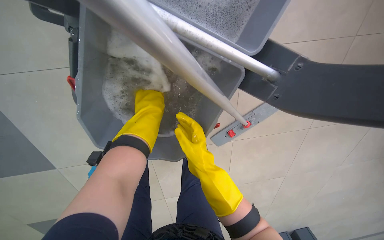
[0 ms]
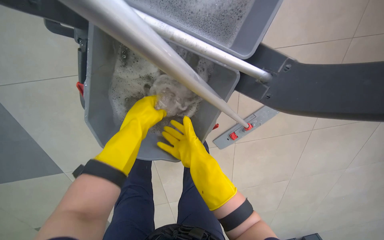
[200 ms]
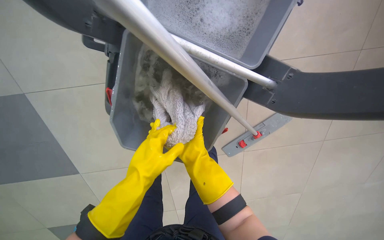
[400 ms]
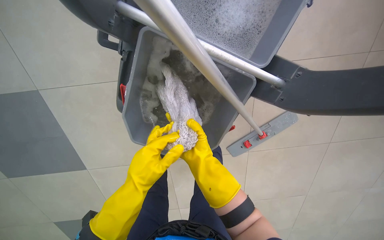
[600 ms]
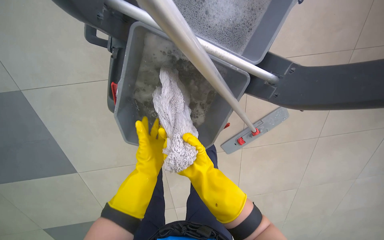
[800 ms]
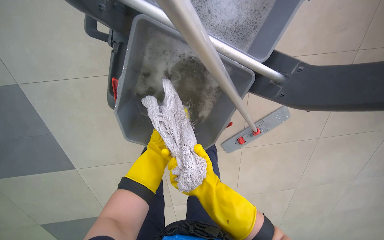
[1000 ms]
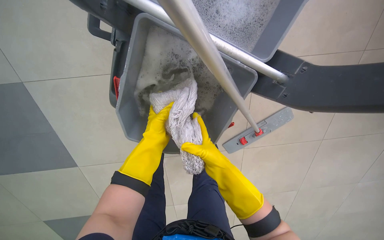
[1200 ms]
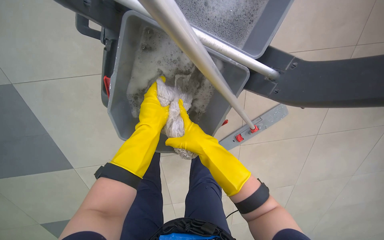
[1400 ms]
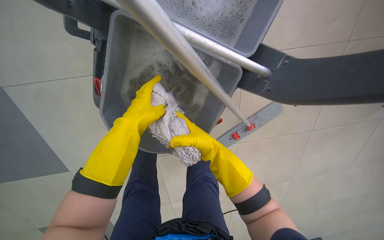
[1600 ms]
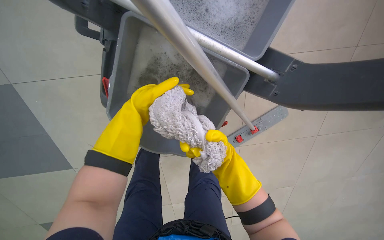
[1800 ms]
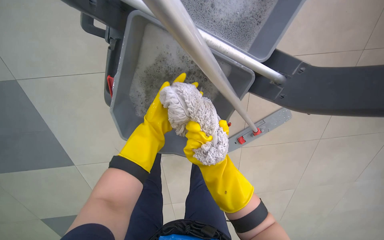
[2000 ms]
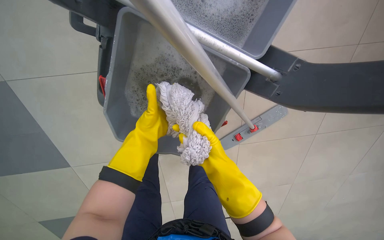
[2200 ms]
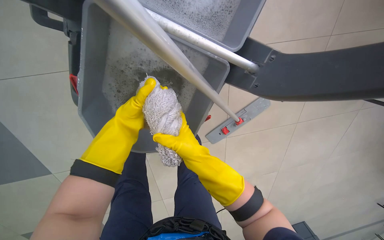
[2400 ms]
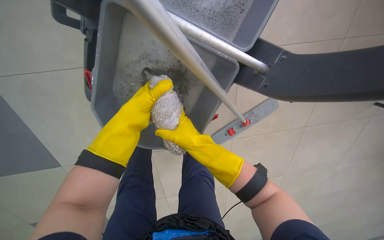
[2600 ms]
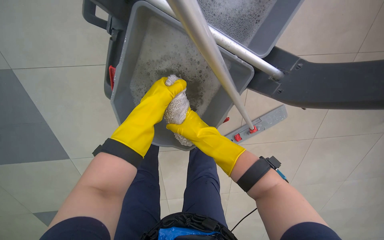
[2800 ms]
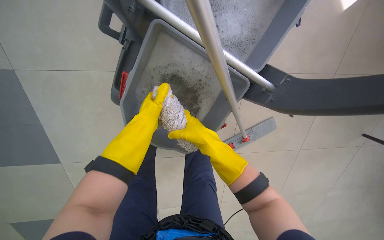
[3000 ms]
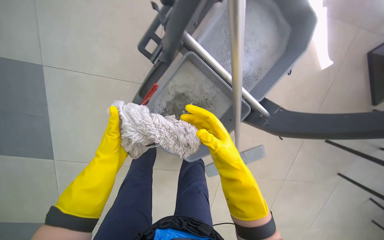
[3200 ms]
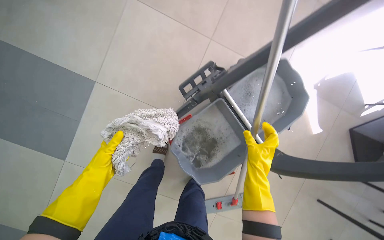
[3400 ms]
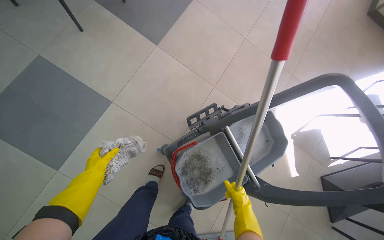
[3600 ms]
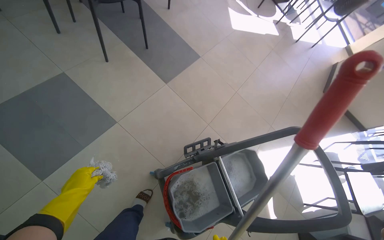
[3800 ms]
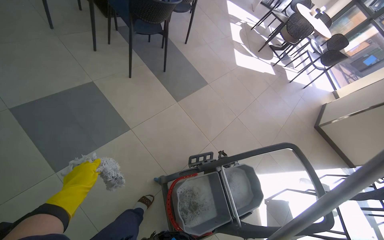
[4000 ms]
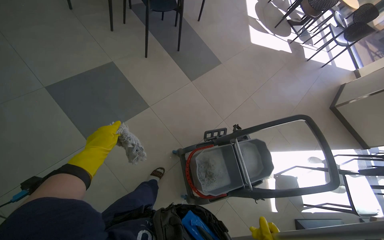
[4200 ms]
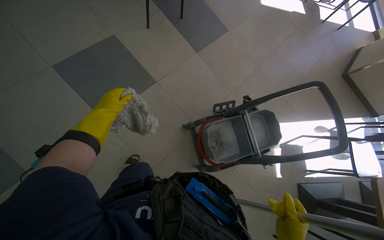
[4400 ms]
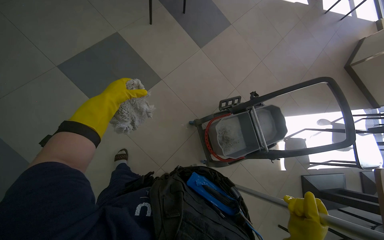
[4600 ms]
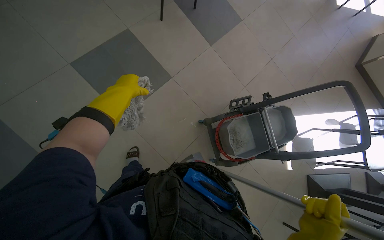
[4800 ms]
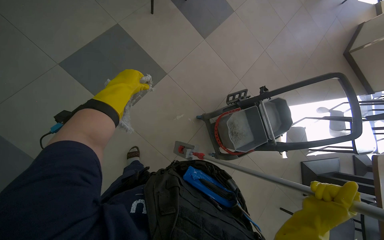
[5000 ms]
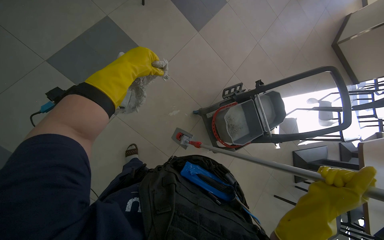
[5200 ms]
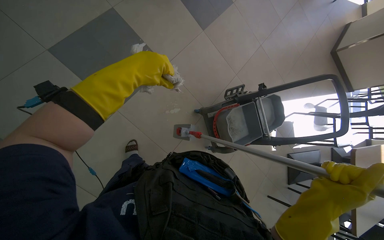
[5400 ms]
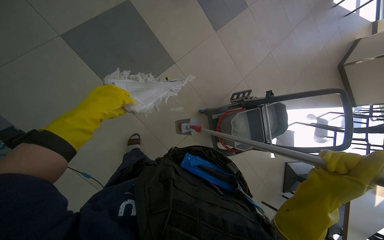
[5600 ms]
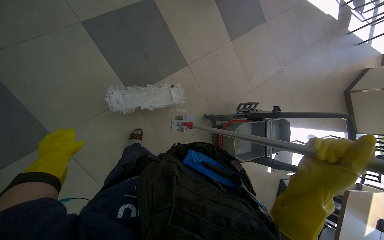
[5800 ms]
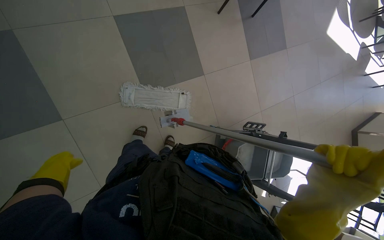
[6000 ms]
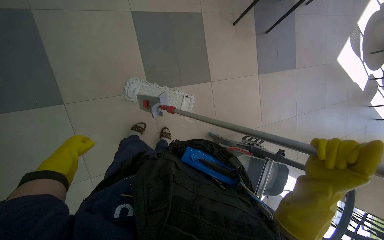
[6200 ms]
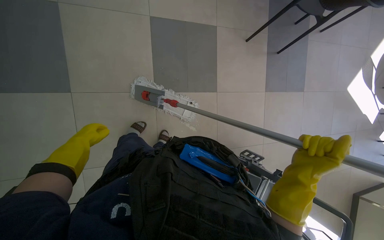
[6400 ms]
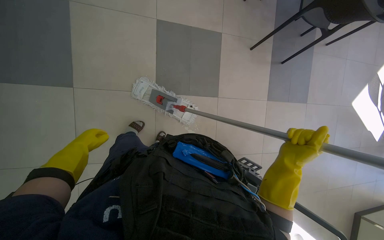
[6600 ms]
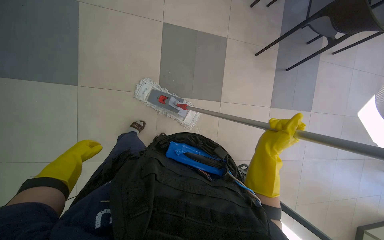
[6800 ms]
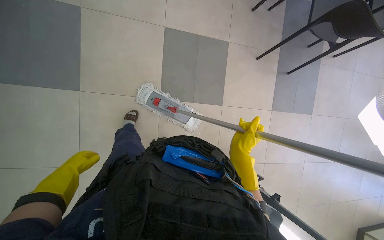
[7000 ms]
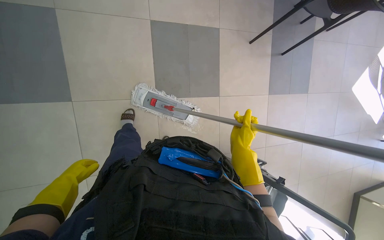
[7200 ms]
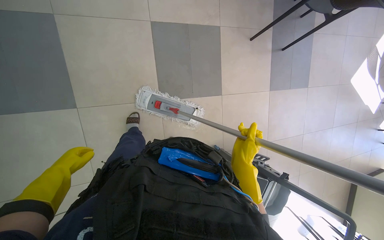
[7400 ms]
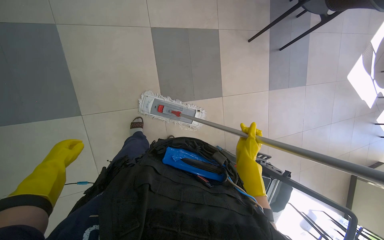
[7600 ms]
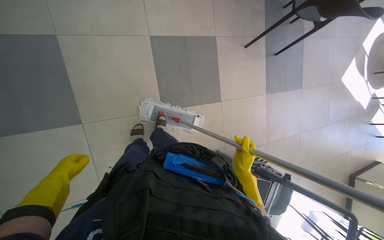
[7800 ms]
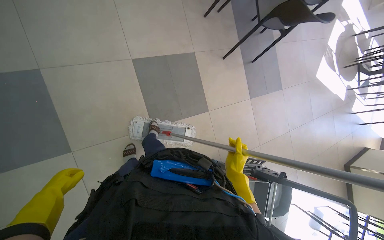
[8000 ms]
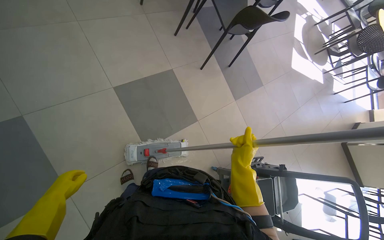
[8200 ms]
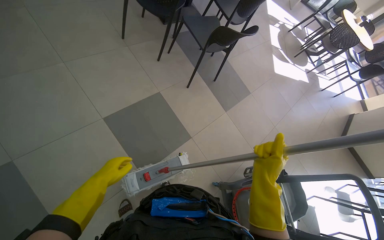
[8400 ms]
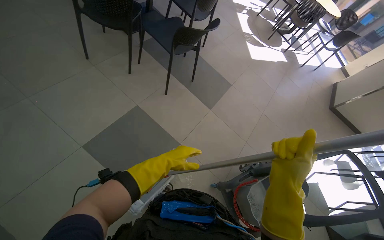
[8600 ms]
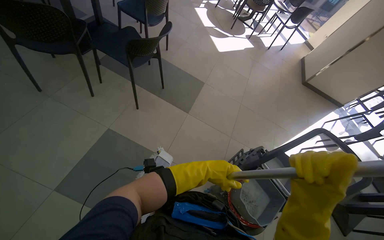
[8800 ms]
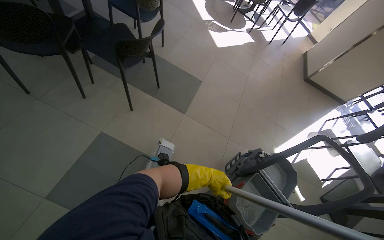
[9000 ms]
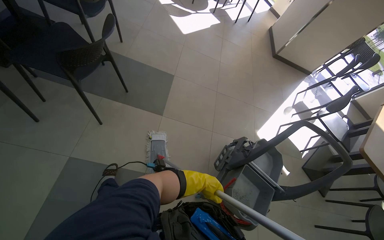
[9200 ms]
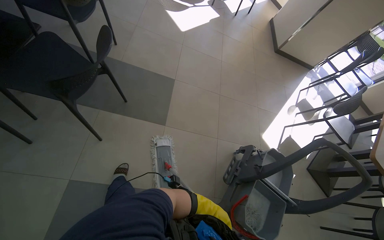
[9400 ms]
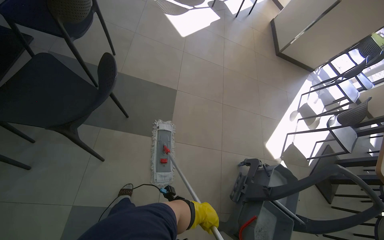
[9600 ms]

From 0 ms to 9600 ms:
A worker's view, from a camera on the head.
Job: preparing cleaning supplies.
The whole recording: Managing cleaning equipment and items. The worker removes the mop head from the handle and wrings it out in the bucket.
From 0 ms to 1600 ms: The left hand shifts some 20 cm nearer to the camera, and reaches approximately 20 cm down the picture, then returns.
From 1600 ms to 3200 ms: The view tips upward by roughly 10 degrees. The right hand shifts approximately 20 cm nearer to the camera. The left hand moves down the picture and to the left, some 20 cm.
From 3200 ms to 4800 ms: The camera is carried some 1 m. The view tilts about 35 degrees upward. The scene turns roughly 35 degrees clockwise in the picture.
From 4800 ms to 6400 ms: Everything in view rotates about 40 degrees clockwise.
From 6400 ms to 8000 ms: The left hand goes about 15 cm nearer to the camera. The right hand moves farther from the camera, about 20 cm.
From 8000 ms to 9600 ms: The camera travels about 90 cm. The head turns to the right by approximately 65 degrees.

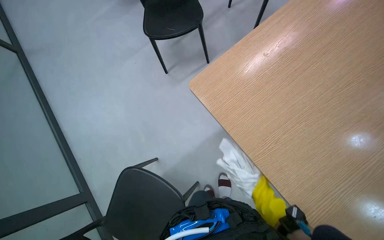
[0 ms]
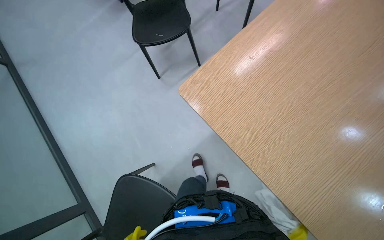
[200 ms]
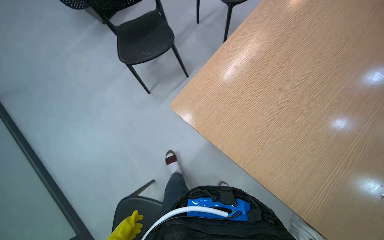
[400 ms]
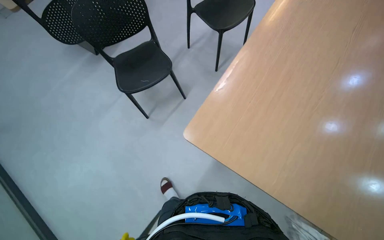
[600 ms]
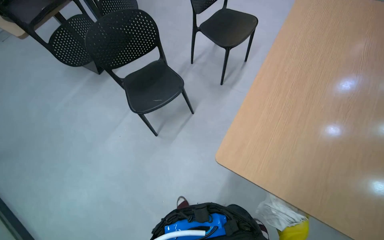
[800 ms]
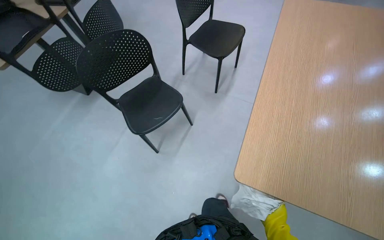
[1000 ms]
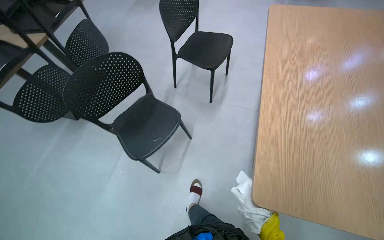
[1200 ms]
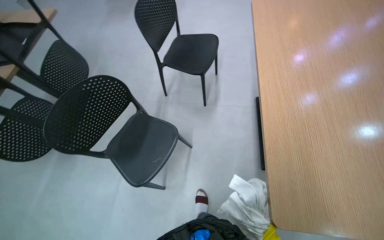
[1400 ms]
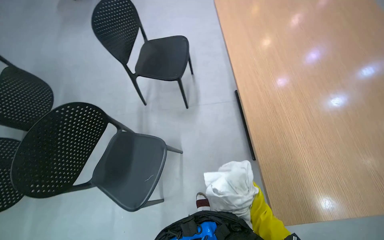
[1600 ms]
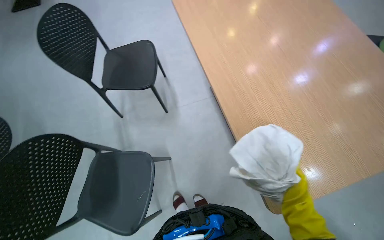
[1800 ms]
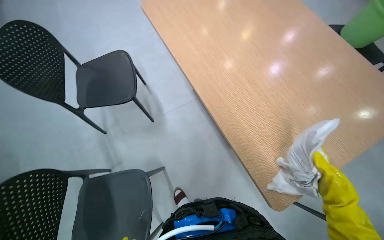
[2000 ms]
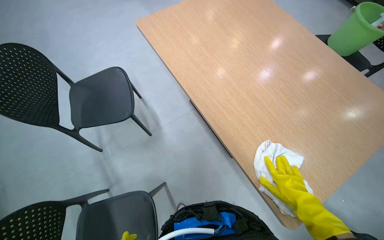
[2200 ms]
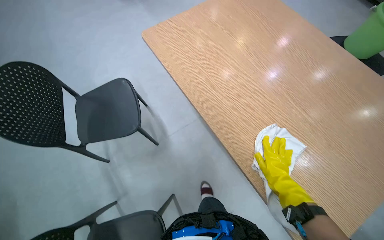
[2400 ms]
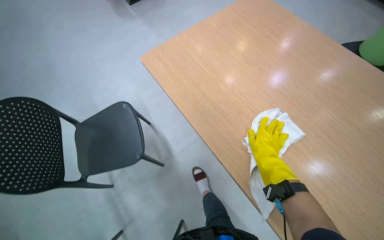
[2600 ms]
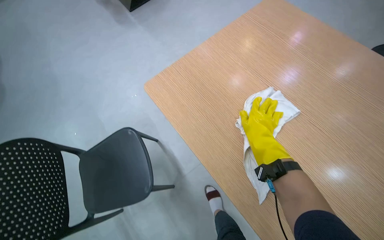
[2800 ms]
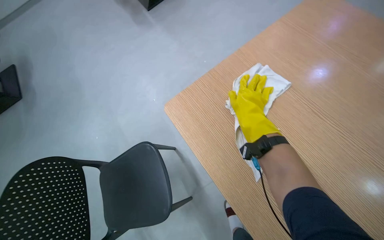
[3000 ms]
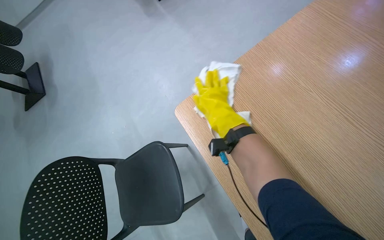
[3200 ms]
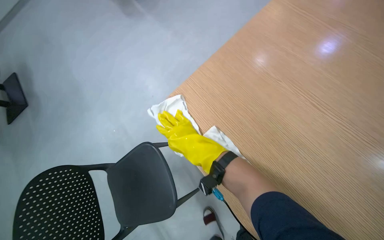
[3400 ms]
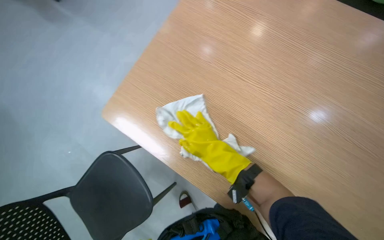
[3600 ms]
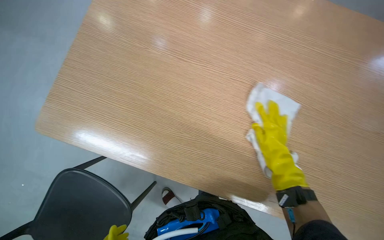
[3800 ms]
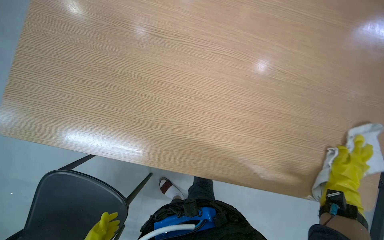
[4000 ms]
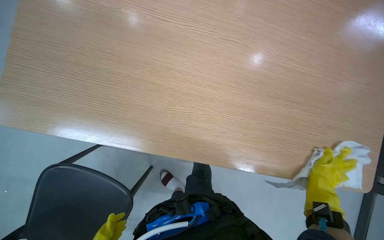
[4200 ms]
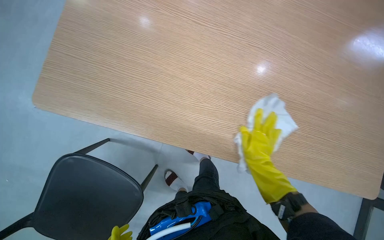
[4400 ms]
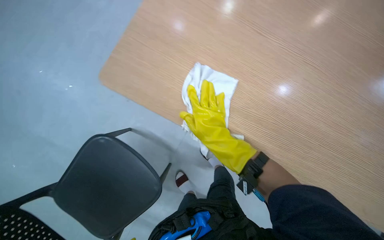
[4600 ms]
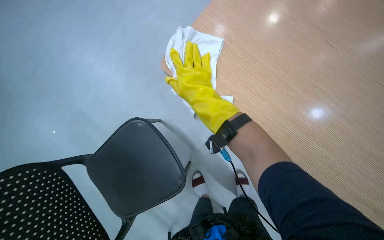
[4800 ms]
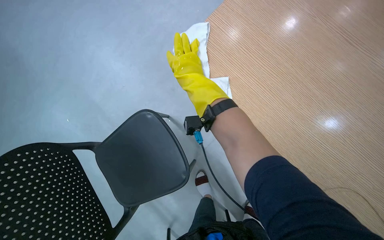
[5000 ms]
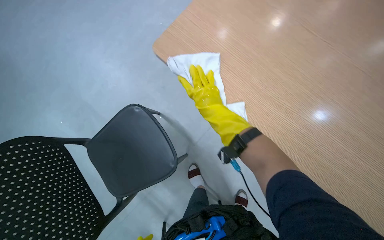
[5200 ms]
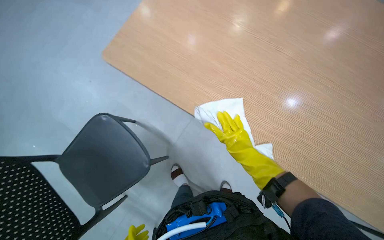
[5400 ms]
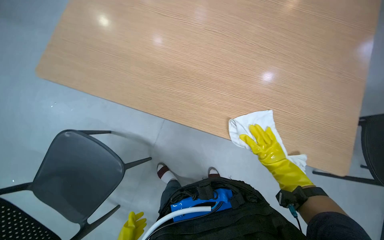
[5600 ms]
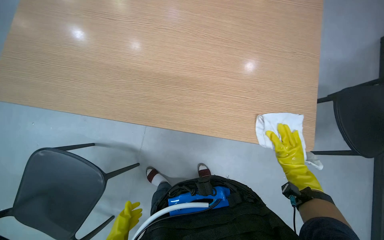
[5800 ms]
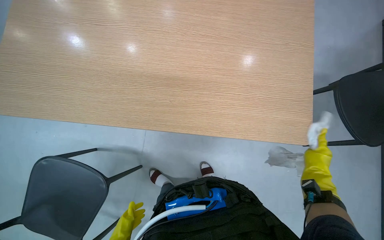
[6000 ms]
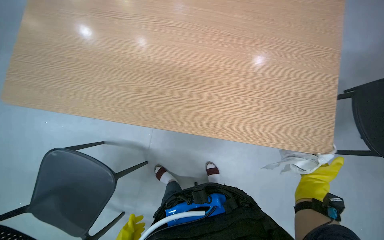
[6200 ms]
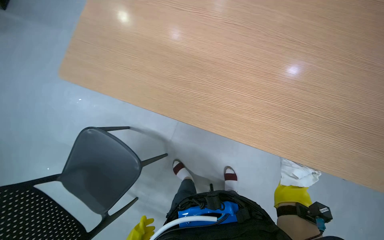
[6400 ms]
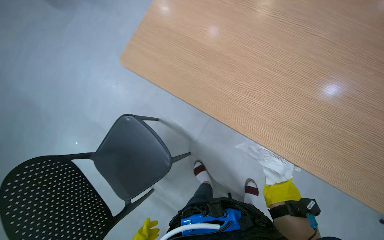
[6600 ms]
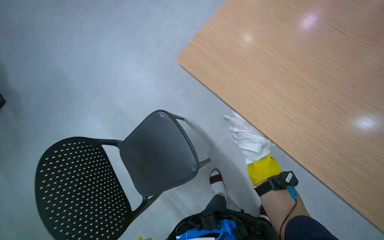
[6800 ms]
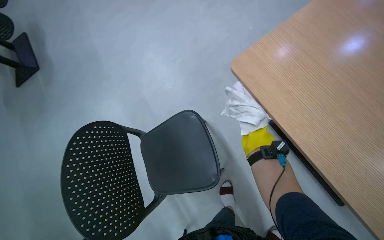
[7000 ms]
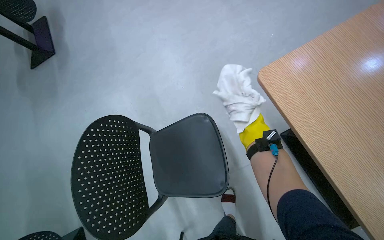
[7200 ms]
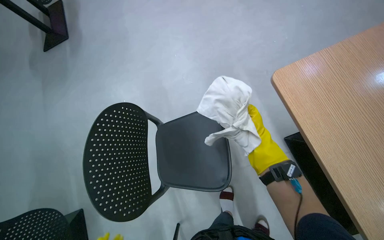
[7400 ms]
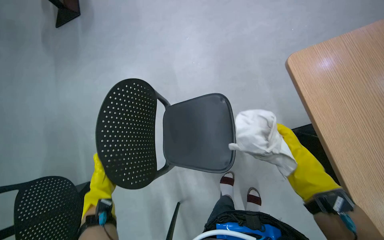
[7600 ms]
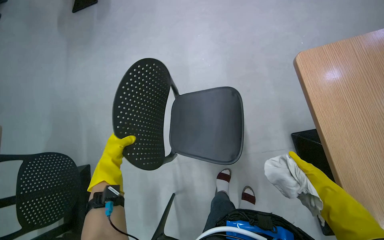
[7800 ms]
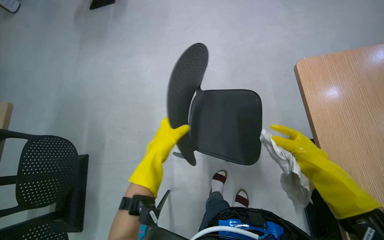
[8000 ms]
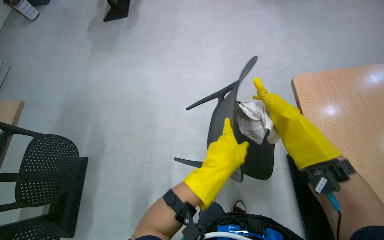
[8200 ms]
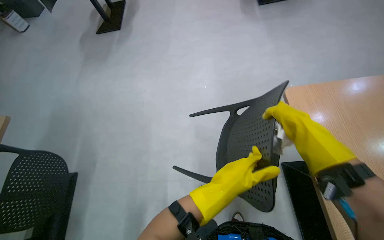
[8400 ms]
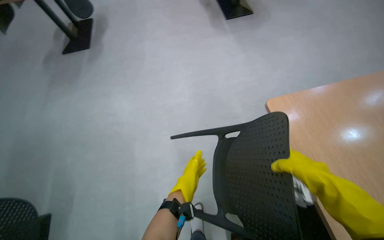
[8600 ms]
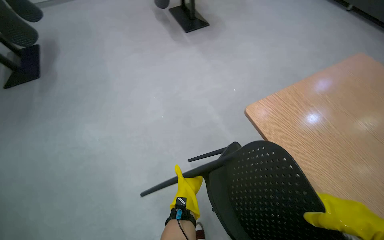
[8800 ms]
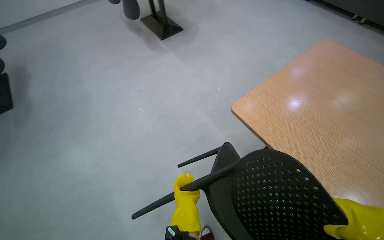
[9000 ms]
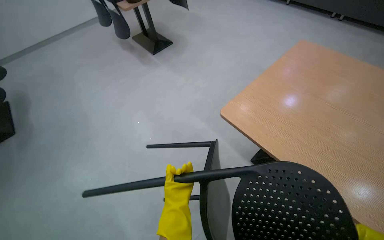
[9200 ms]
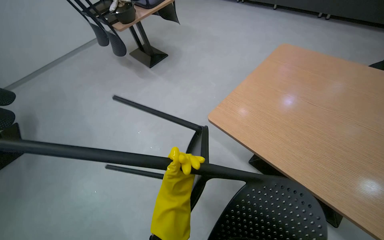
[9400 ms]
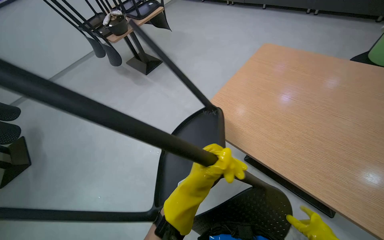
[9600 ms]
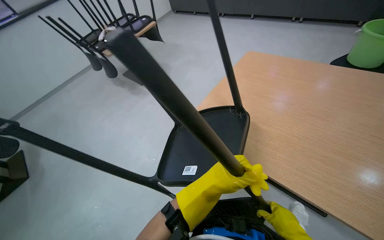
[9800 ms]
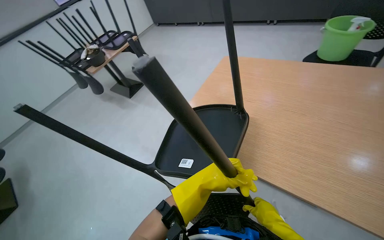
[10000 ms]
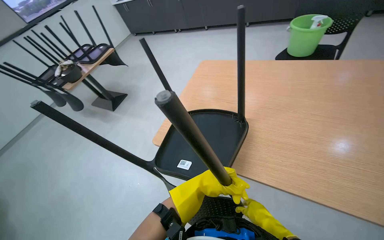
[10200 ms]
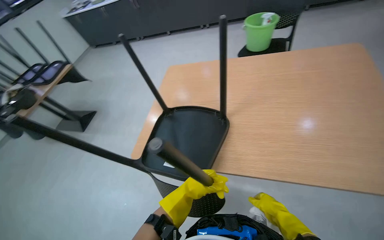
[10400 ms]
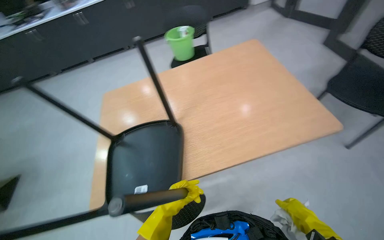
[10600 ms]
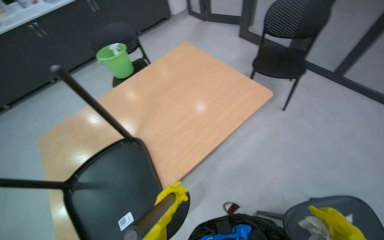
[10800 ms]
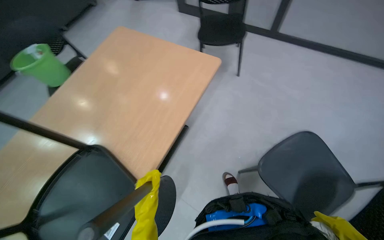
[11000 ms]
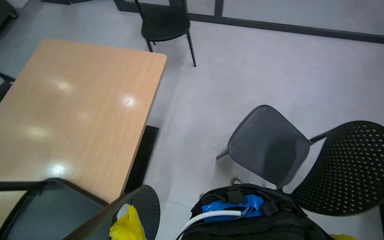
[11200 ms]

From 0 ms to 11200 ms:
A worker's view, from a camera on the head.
Job: organizing items.
The whole recording: Arranging chairs on table. The worker lifts chairs and places them upside down on the table.
From 0 ms to 1600 ms: The wearer's head swings approximately 55 degrees to the right. The view tilts approximately 20 degrees upward.
From 1600 ms to 3200 ms: The camera is carried some 50 cm. The wearer's head swings approximately 35 degrees to the right.
From 3200 ms to 4800 ms: The right hand goes to the right and returns, roughly 35 cm each way.
From 4800 ms to 6400 ms: The head turns to the left by about 15 degrees. The right hand travels down the picture, farther from the camera and to the right by roughly 35 cm.
From 6400 ms to 8000 ms: The head travels roughly 50 cm. The wearer's head swings roughly 60 degrees to the left.
From 9600 ms to 11200 ms: The head turns to the right by approximately 120 degrees.
